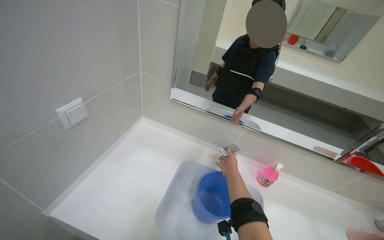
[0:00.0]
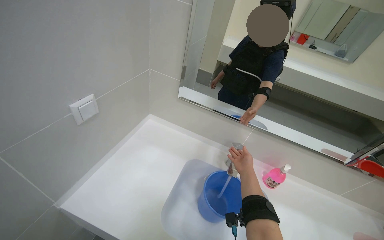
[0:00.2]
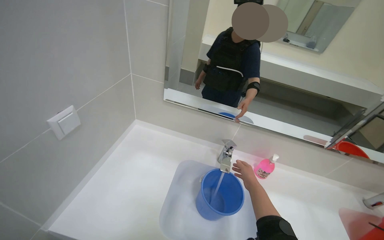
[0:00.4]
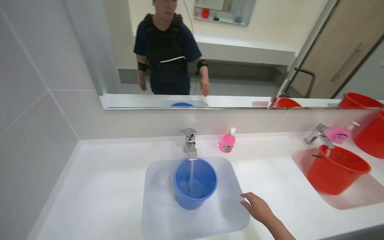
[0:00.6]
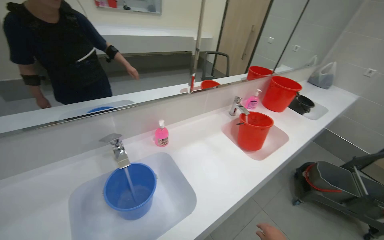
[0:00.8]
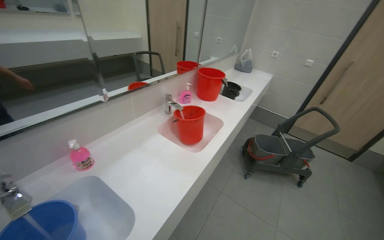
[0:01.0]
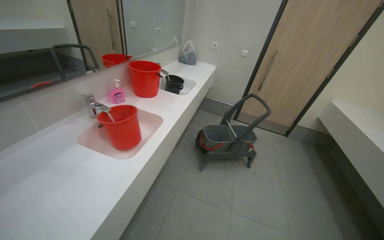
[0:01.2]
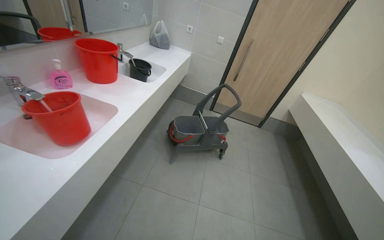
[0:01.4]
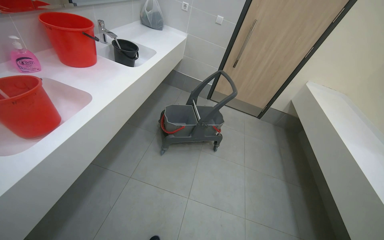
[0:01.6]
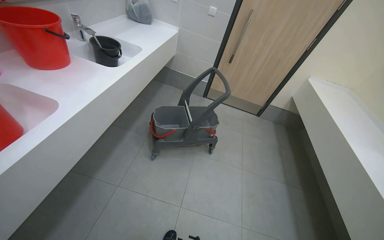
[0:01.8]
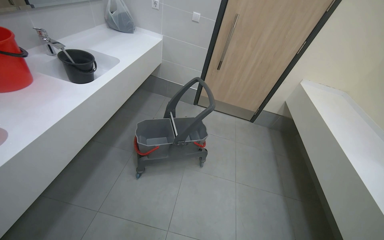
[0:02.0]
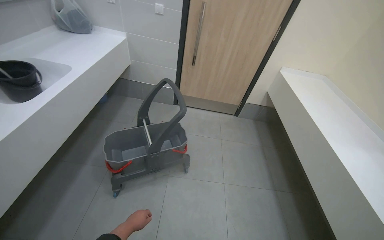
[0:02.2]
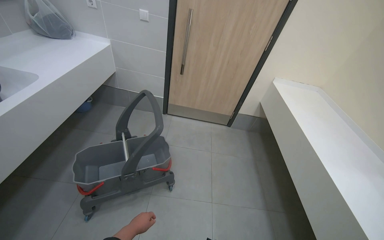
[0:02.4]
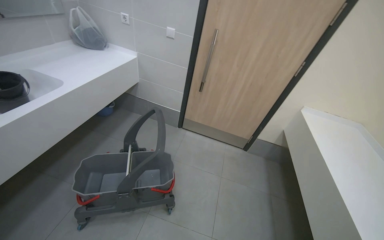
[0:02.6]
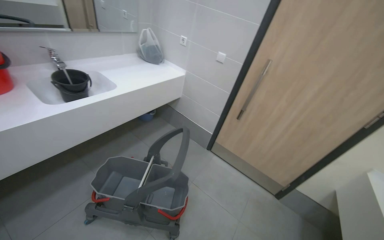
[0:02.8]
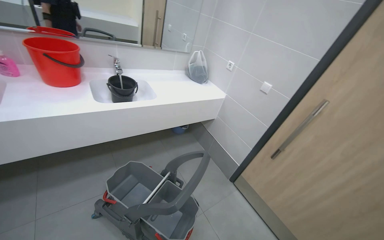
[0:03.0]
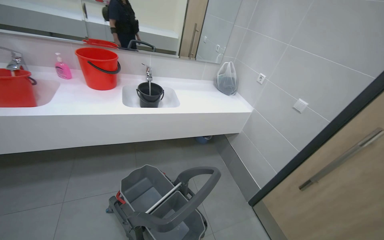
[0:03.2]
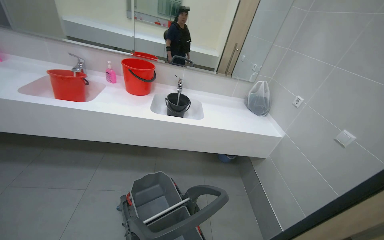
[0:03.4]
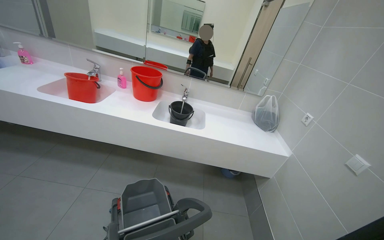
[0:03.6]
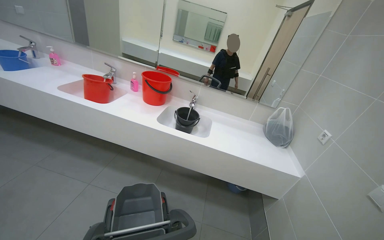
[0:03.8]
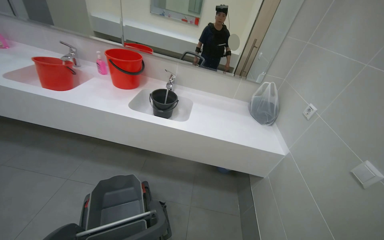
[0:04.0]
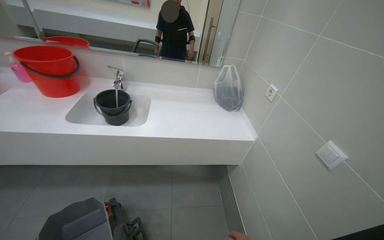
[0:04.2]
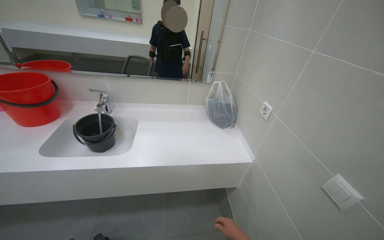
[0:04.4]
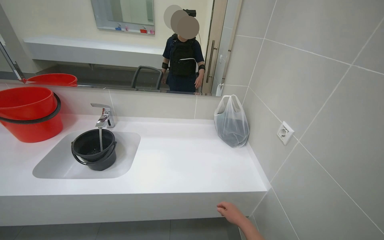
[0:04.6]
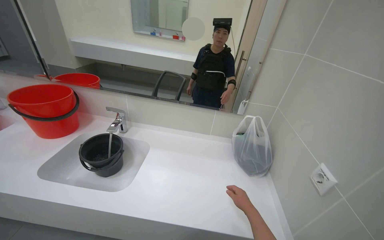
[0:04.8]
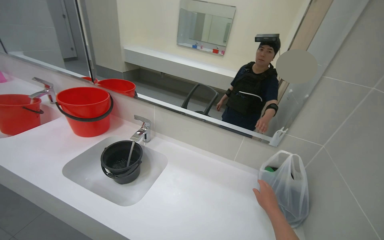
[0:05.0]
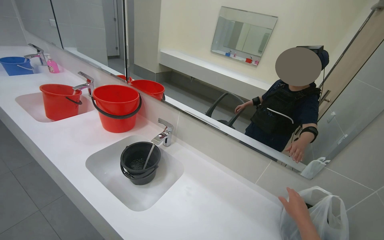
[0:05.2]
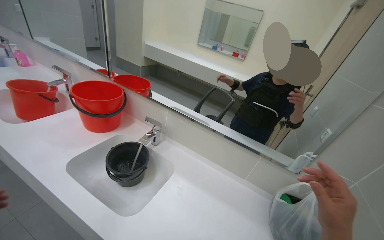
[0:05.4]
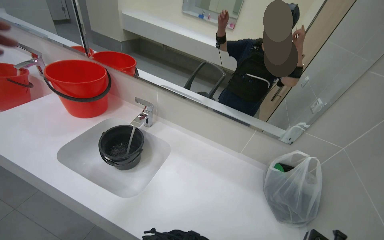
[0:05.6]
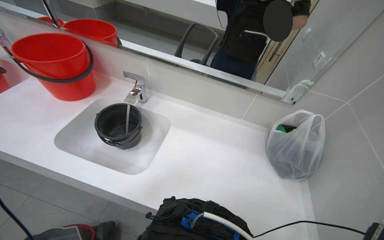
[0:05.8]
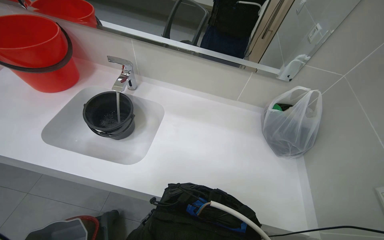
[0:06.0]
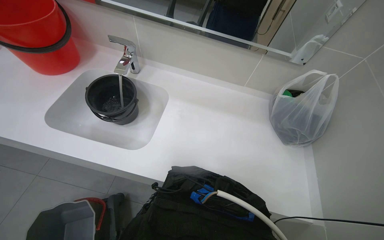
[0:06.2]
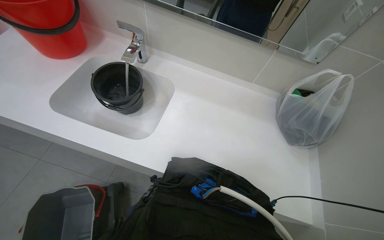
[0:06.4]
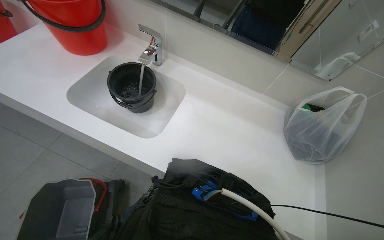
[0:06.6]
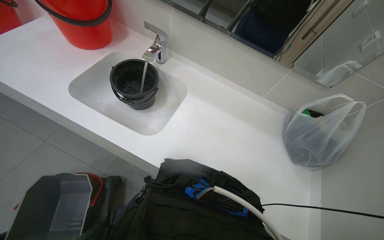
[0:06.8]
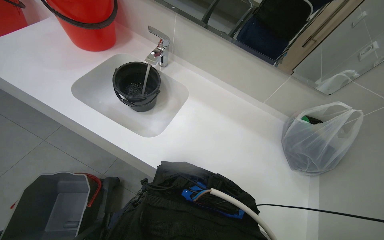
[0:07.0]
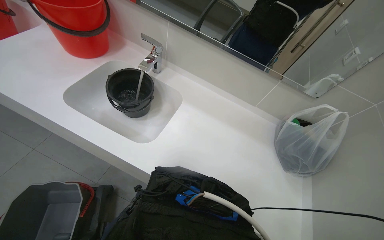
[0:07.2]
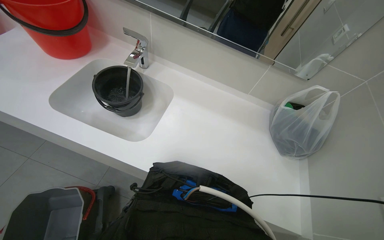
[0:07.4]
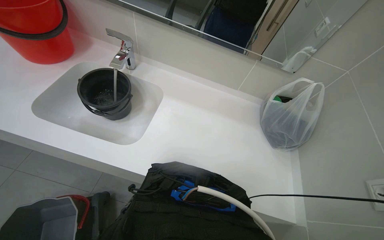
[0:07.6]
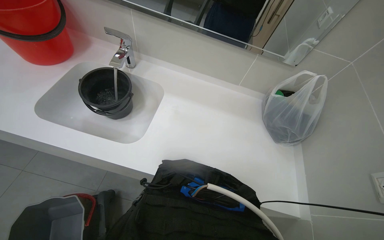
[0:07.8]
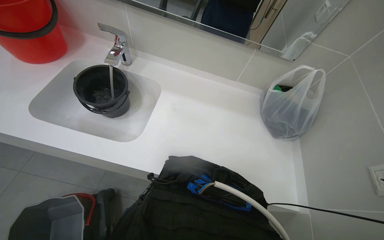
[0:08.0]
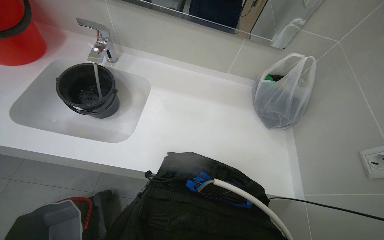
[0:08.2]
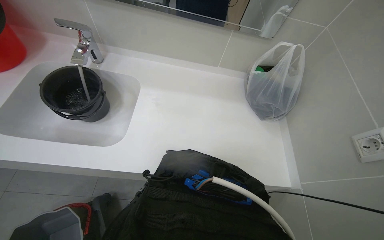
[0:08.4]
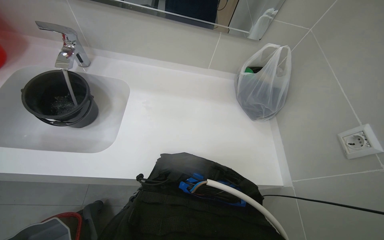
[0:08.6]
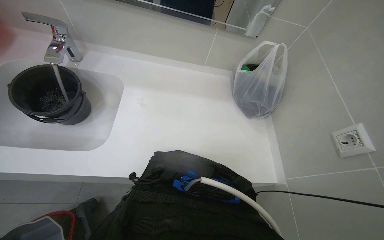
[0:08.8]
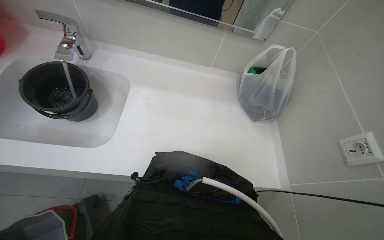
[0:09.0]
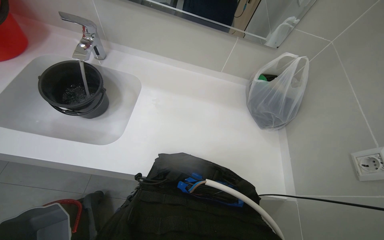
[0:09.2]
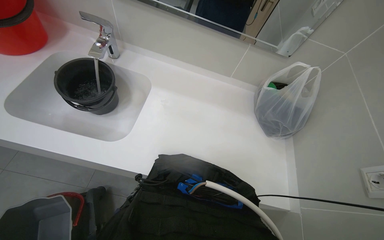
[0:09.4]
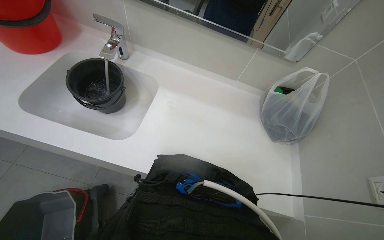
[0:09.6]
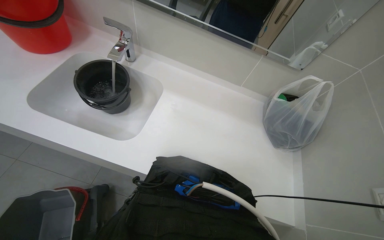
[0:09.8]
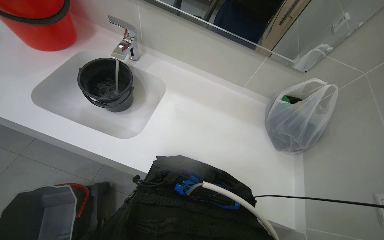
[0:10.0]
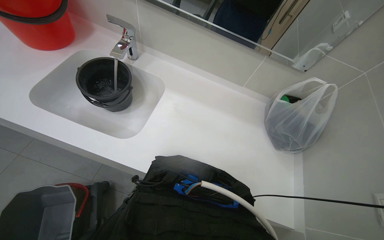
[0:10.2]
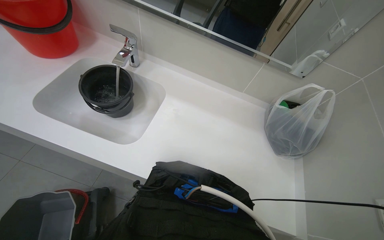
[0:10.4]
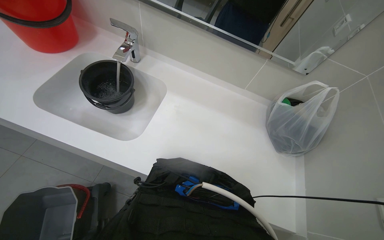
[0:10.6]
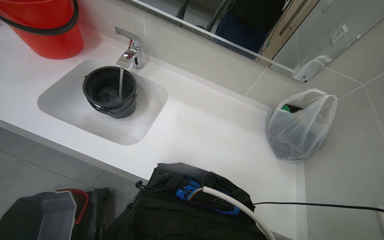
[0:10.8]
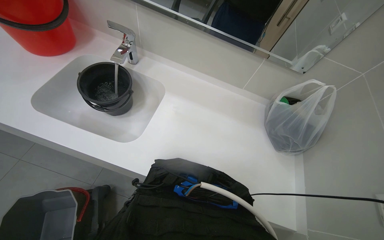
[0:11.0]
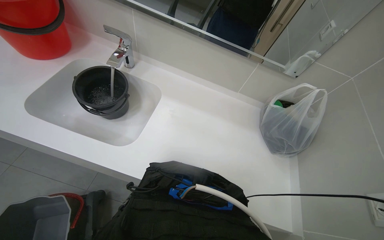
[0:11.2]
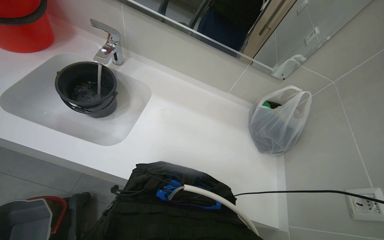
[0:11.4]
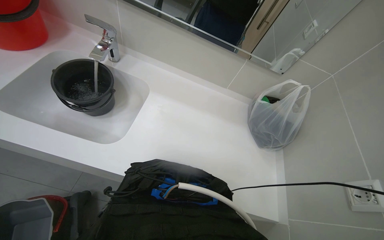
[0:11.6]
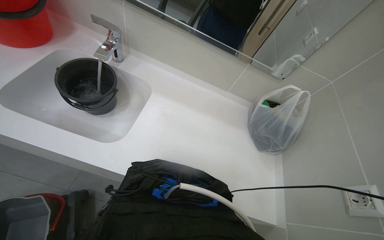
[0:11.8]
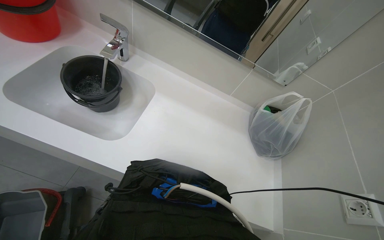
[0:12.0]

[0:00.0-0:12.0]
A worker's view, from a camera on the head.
Job: preparing cleaning supplies.
The whole recording: Preparing cleaning solution in cart. The worker fills multiple buckets with water and cleaning solution, then pours them into the cleaning cart.
0:00.0 to 0:01.6: The head travels roughly 80 cm. The wearer's head swings roughly 95 degrees to the right. The view tips downward by about 20 degrees.
0:01.6 to 0:03.0: The camera is carried some 1 m. The wearer's head swings approximately 40 degrees to the left. The wearer looks some 20 degrees further upward.
0:03.0 to 0:04.4: The wearer moves about 90 cm. The camera sweeps to the left, by roughly 25 degrees.
0:04.4 to 0:06.0: The wearer moves some 50 cm. The head turns to the left by roughly 20 degrees. The view tips downward by about 15 degrees.

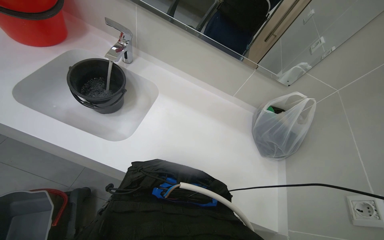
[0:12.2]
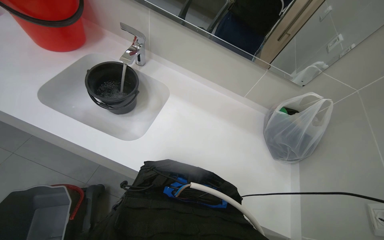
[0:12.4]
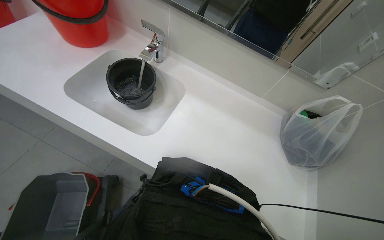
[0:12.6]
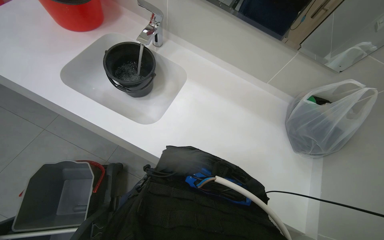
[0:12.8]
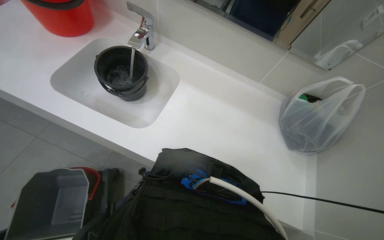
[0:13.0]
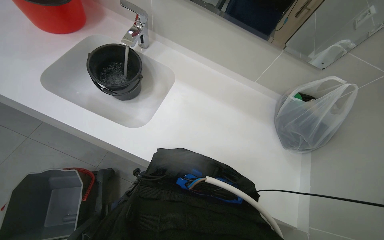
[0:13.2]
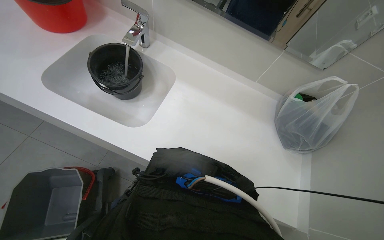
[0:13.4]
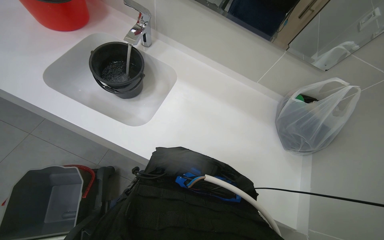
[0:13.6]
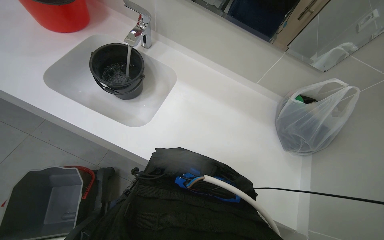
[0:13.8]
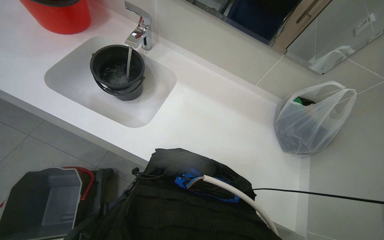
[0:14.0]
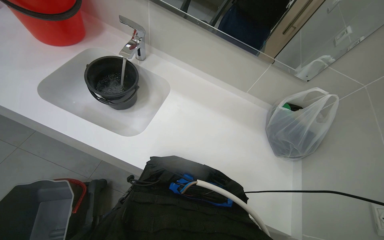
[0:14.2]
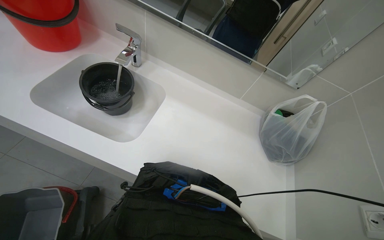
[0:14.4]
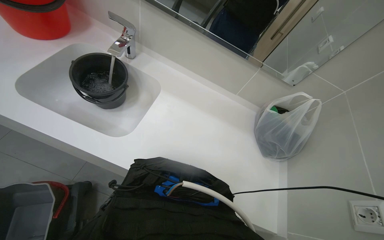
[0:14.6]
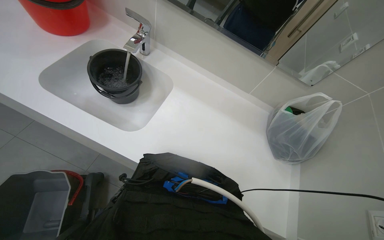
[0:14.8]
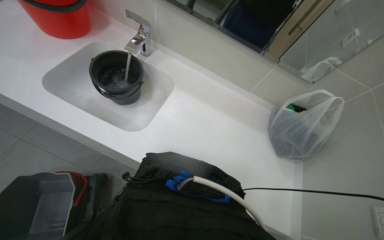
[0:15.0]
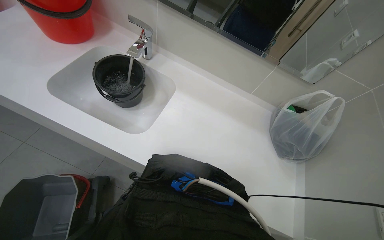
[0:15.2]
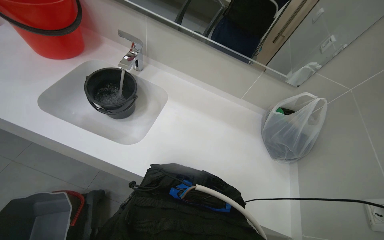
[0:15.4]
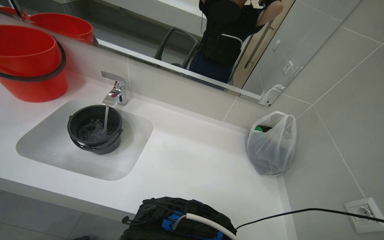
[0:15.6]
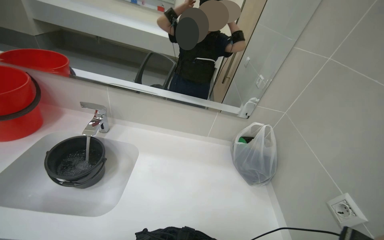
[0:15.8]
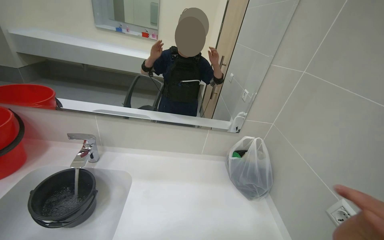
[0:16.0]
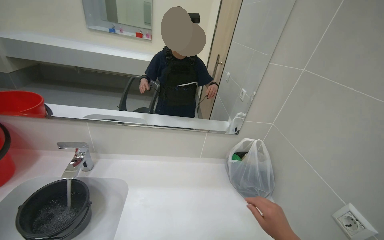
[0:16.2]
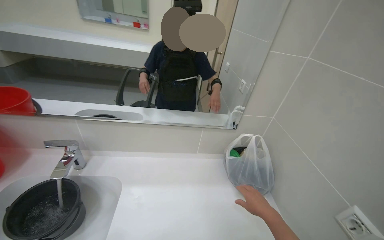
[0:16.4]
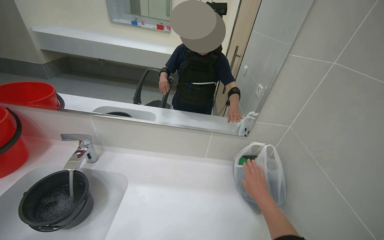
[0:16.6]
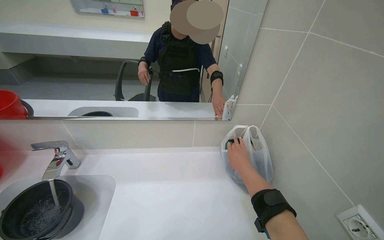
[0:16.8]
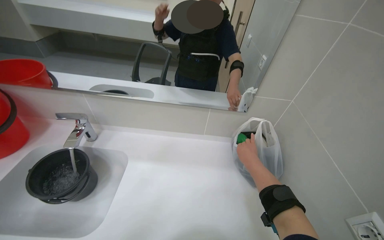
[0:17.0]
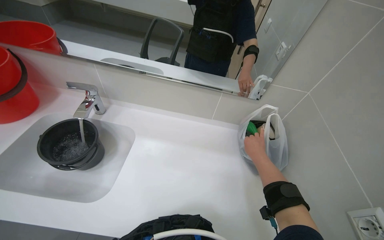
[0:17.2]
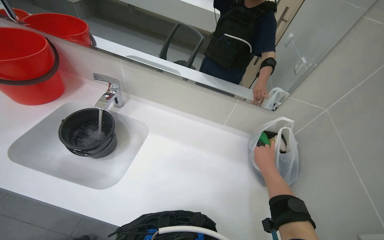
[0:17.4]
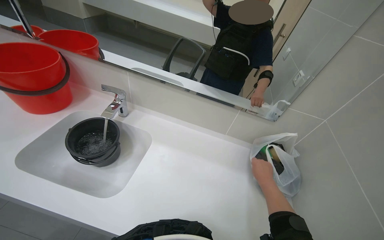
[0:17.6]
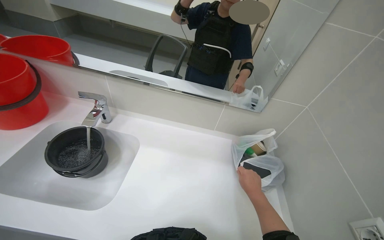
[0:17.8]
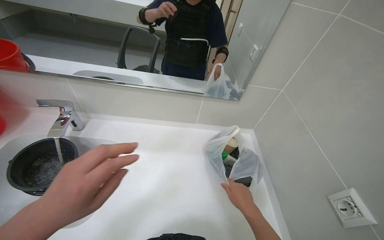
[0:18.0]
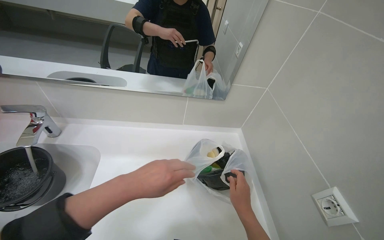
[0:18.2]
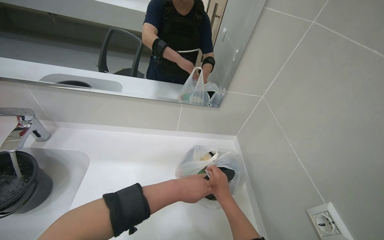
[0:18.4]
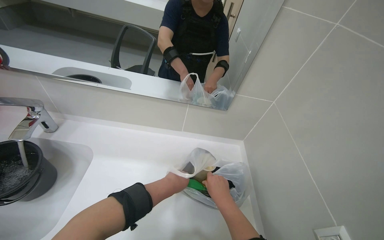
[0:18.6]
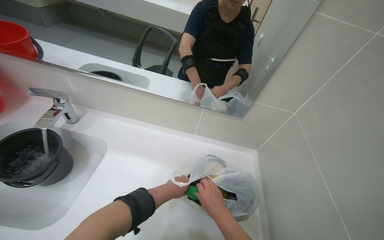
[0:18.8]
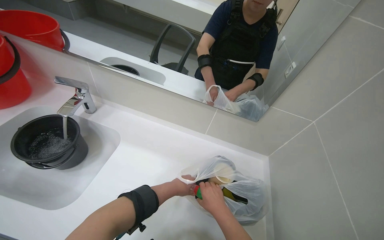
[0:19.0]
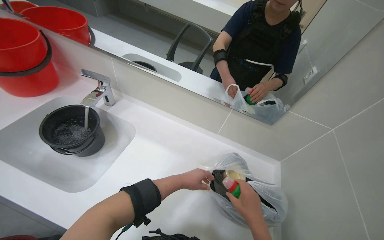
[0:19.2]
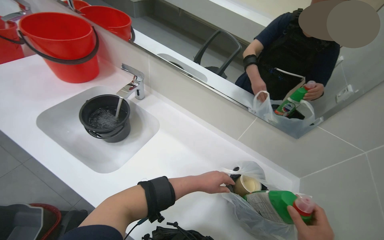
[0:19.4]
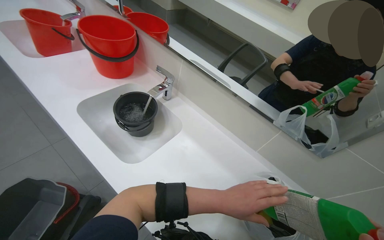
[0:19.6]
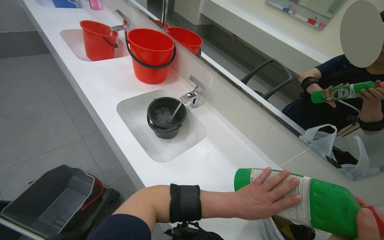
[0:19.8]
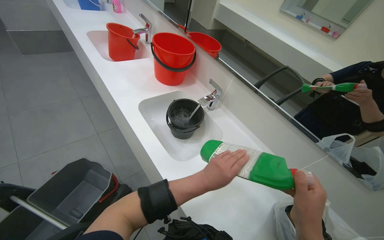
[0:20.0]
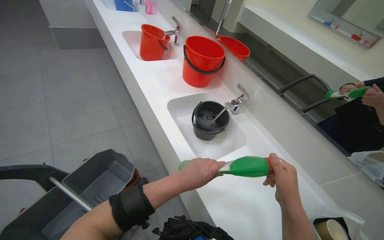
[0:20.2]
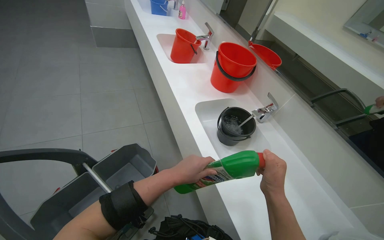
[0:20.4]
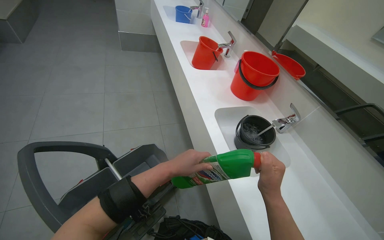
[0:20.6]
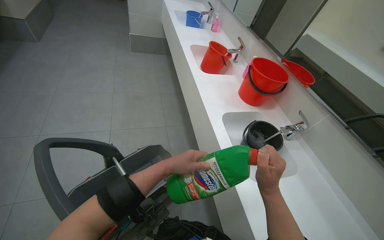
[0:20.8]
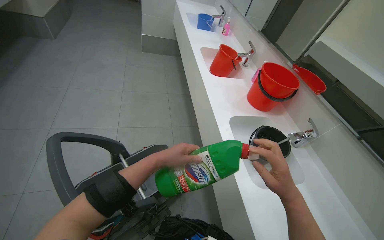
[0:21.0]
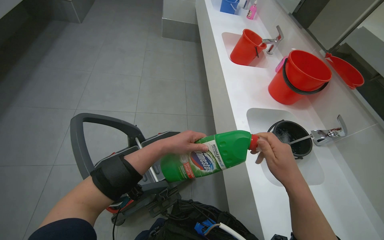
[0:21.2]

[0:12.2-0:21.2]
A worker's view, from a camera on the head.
Job: preparing cleaning supplies.
The whole recording: Preparing cleaning solution in cart. The worker fills multiple buckets with water and cleaning solution, then pours them into the cleaning cart.
0:15.2 to 0:16.6: The wearer looks about 20 degrees further upward.
0:16.6 to 0:18.2: The camera pitches downward, by roughly 15 degrees.
0:18.2 to 0:19.8: The head turns to the left by approximately 50 degrees.
0:19.8 to 0:21.2: The head rotates about 35 degrees to the left. The left hand heads to the left, covering some 60 cm.
